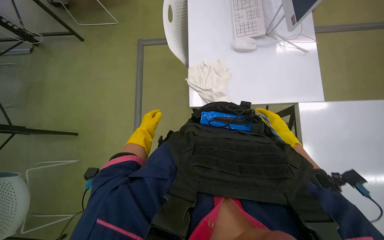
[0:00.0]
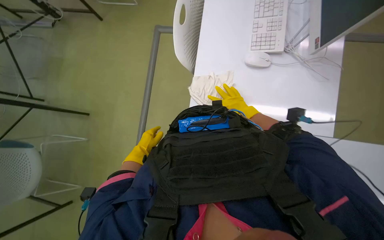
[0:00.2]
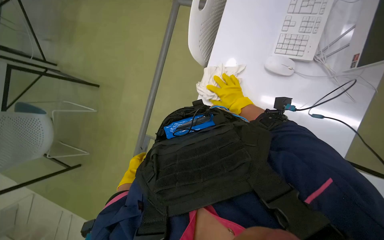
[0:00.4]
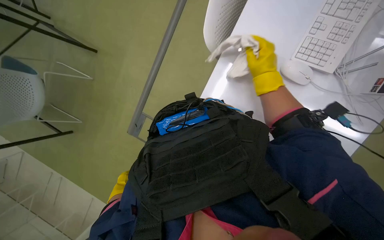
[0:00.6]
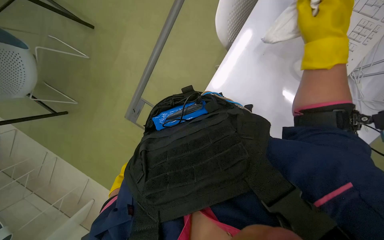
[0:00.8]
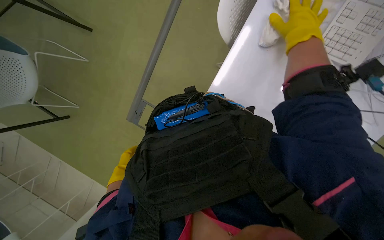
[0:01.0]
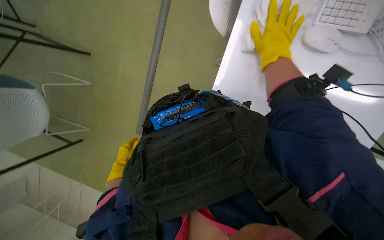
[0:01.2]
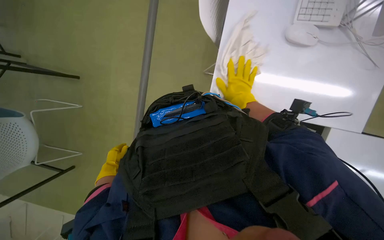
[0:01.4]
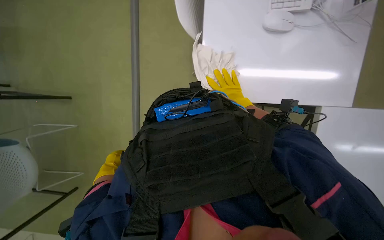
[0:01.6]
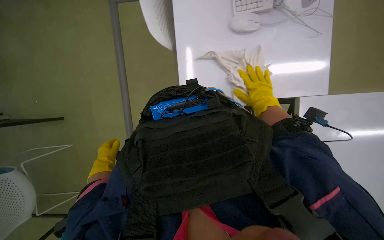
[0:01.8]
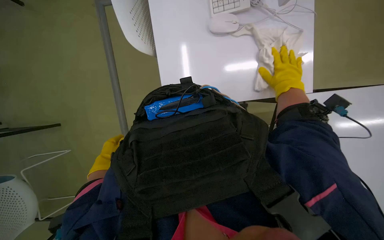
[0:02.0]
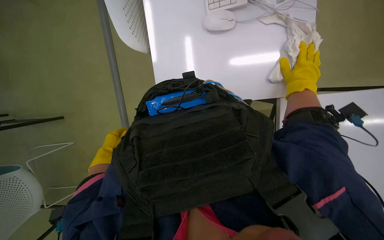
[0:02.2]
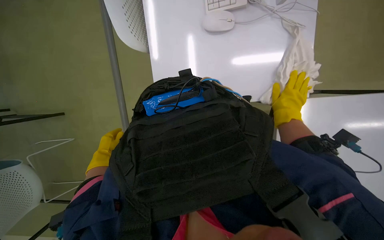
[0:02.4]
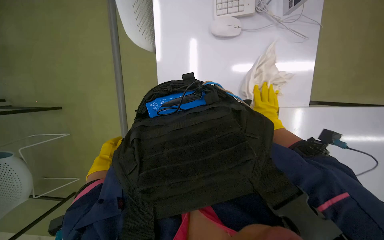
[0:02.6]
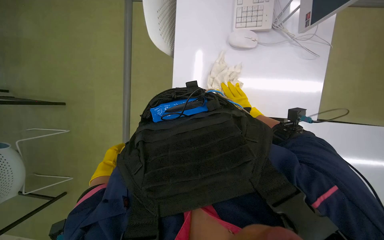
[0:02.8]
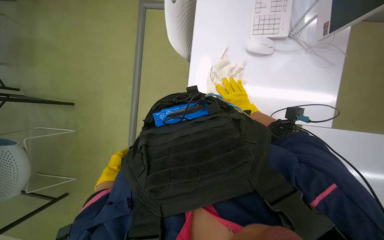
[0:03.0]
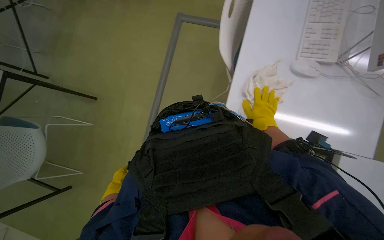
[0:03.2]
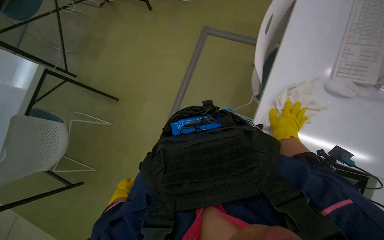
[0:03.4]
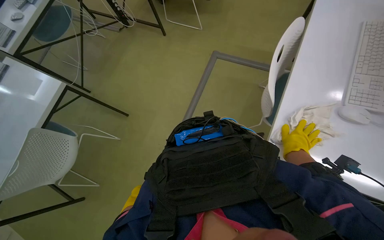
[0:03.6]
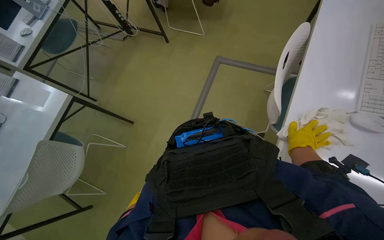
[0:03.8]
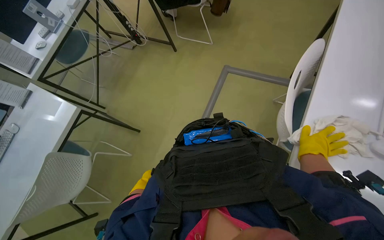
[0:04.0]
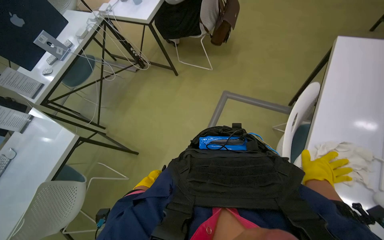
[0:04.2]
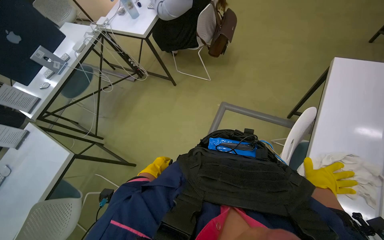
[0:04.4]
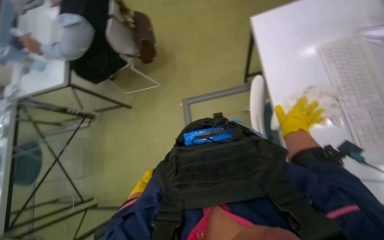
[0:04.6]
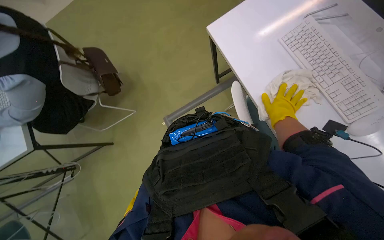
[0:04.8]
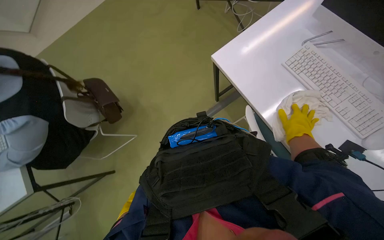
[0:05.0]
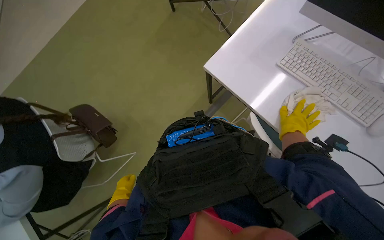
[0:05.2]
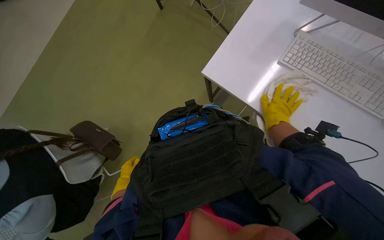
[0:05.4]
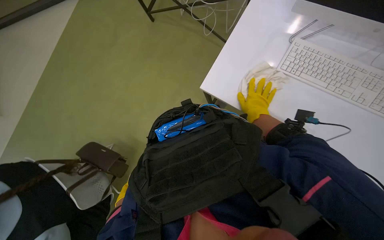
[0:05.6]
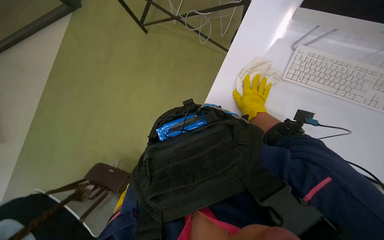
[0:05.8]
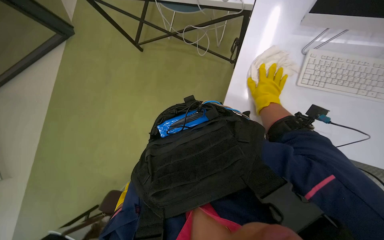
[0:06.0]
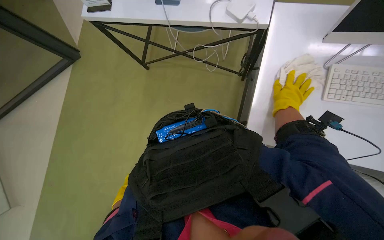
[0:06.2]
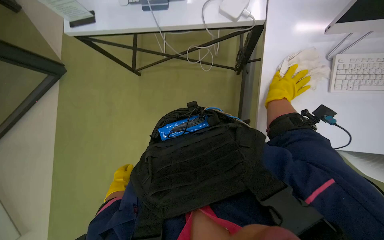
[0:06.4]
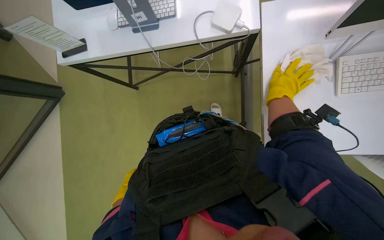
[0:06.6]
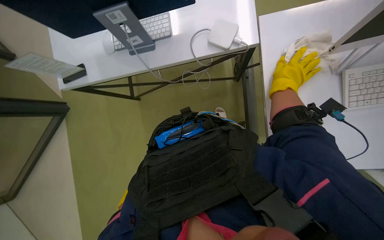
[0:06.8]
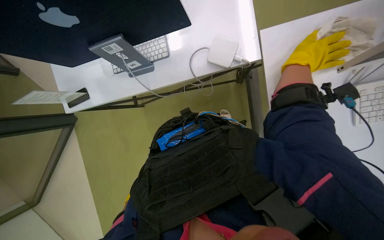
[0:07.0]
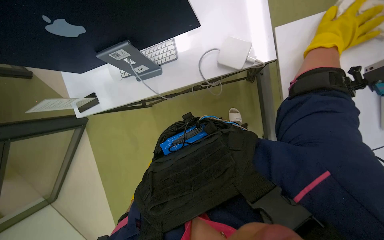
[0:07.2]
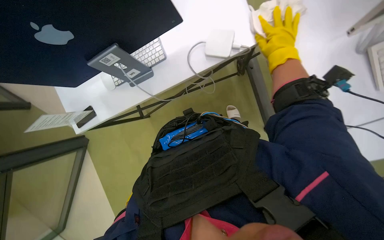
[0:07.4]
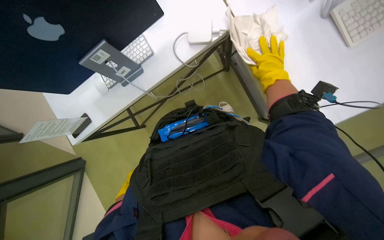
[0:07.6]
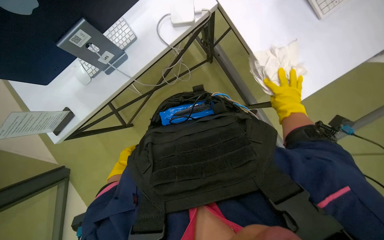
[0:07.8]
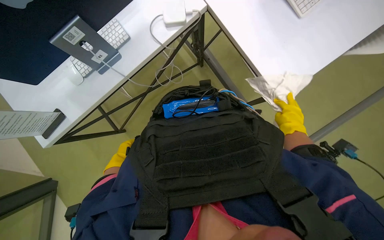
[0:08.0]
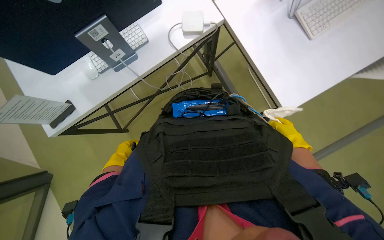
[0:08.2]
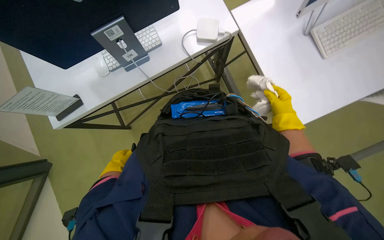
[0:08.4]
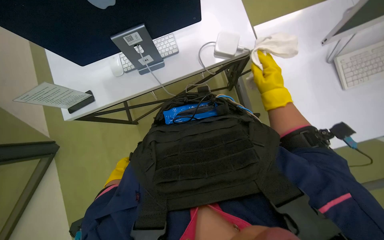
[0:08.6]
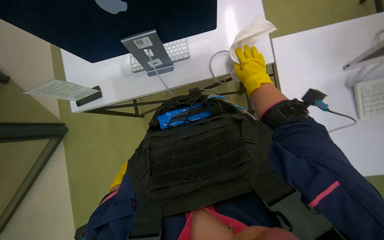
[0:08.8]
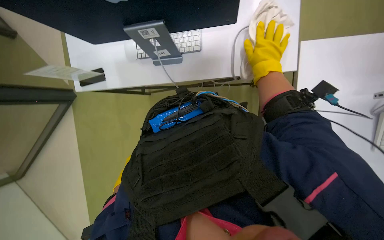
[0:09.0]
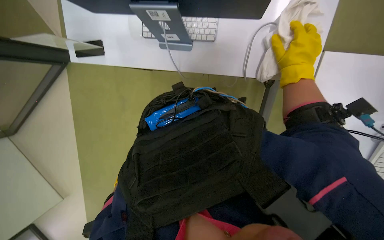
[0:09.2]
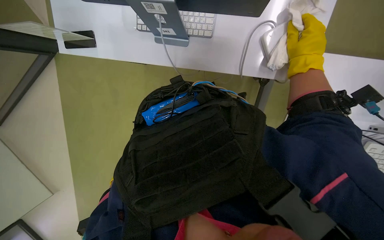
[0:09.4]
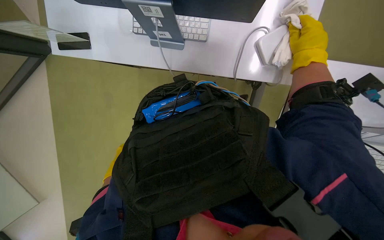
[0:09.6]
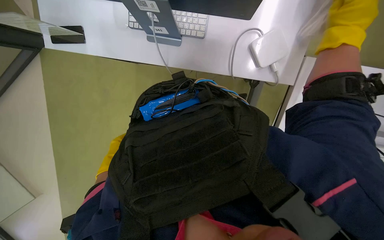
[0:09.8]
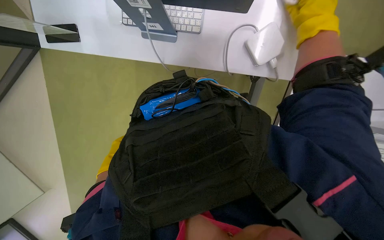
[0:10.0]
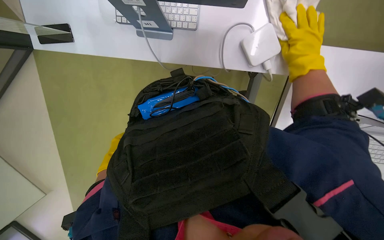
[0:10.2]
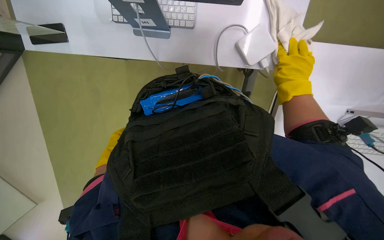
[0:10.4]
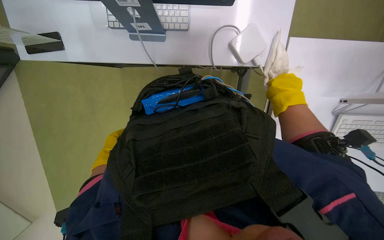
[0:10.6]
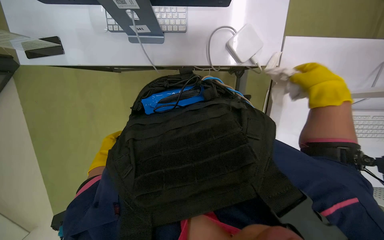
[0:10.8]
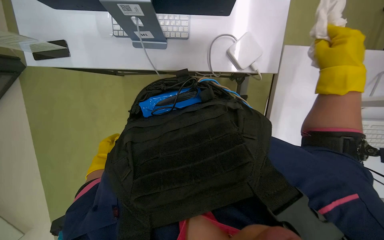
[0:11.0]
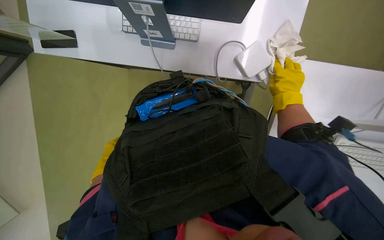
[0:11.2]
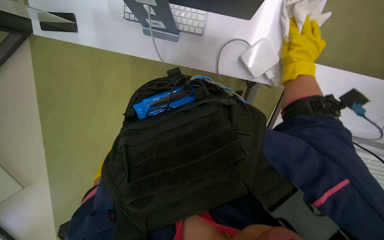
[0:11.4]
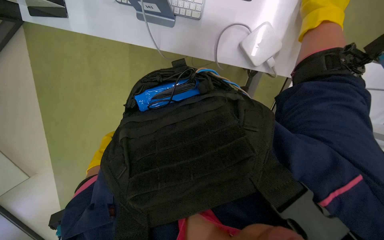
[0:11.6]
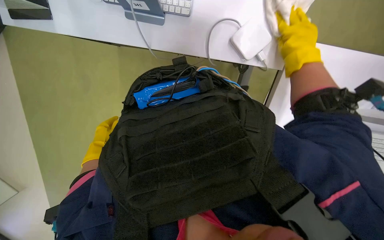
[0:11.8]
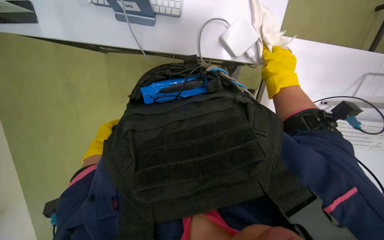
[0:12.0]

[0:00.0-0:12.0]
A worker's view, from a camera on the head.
Job: wiping surfaces.
The whole recording: Wiping office desks. The worker wipes down multiple office desks with a cloth.
0:01.6 to 0:03.0: The right hand reaches some 5 cm nearer to the camera, then returns.
0:03.0 to 0:04.4: The wearer looks some 20 degrees further upward. The right hand travels to the right by approximately 20 cm.
0:04.4 to 0:06.0: The view tips upward by some 15 degrees. Everything in view rotates some 50 degrees counterclockwise.
0:06.0 to 0:07.6: The right hand heads up the picture, covering approximately 10 cm, and goes nearer to the camera and returns, about 10 cm each way.
0:07.6 to 0:09.0: The scene turns roughly 30 degrees clockwise in the picture.
0:09.0 to 0:10.4: The right hand shifts about 10 cm down the picture, and goes nearer to the camera and returns, roughly 15 cm each way.
0:10.4 to 0:12.0: The right hand goes nearer and farther, roughly 20 cm each way, reversing 3 times.

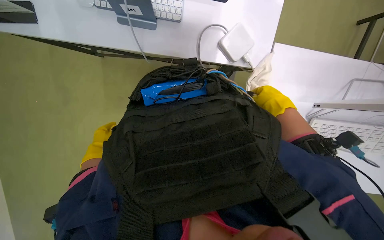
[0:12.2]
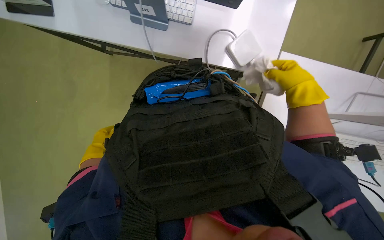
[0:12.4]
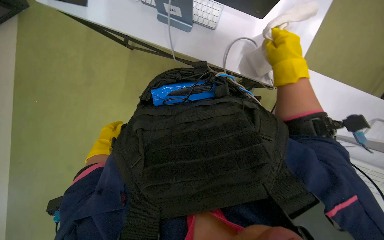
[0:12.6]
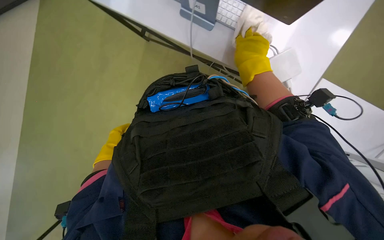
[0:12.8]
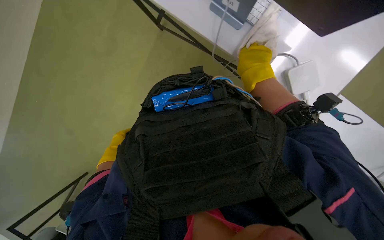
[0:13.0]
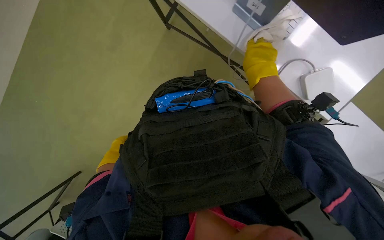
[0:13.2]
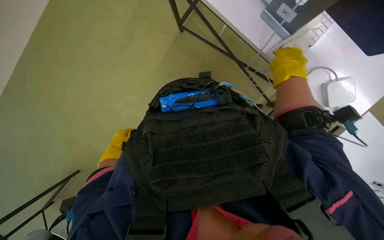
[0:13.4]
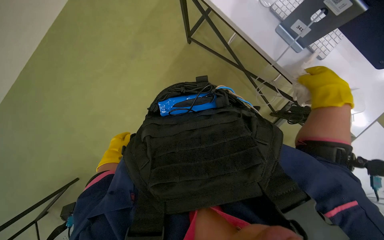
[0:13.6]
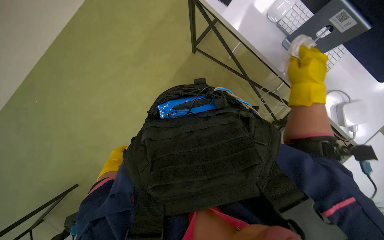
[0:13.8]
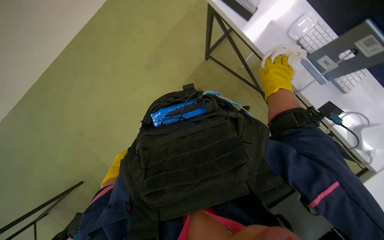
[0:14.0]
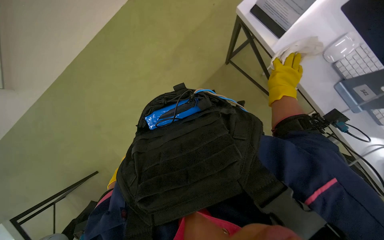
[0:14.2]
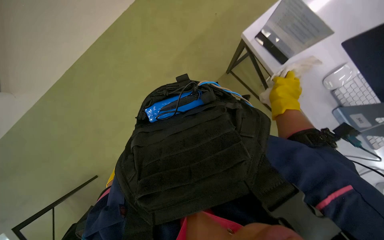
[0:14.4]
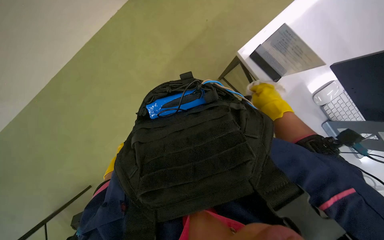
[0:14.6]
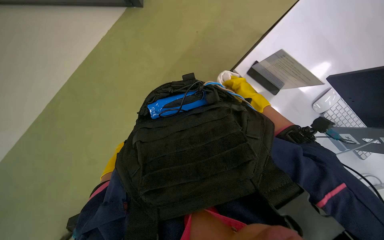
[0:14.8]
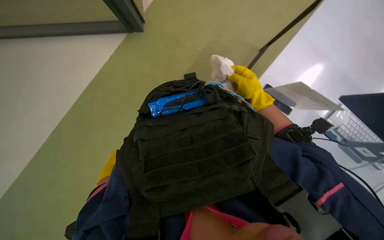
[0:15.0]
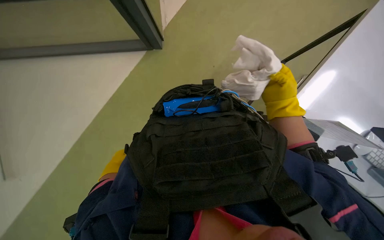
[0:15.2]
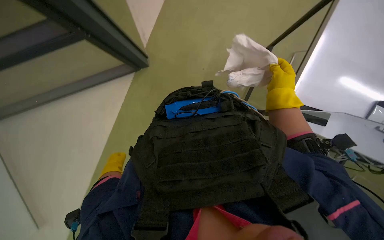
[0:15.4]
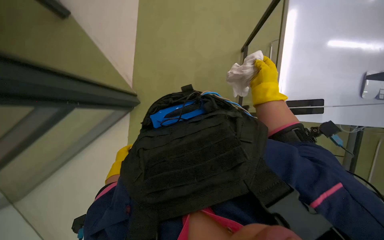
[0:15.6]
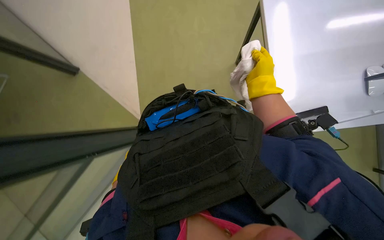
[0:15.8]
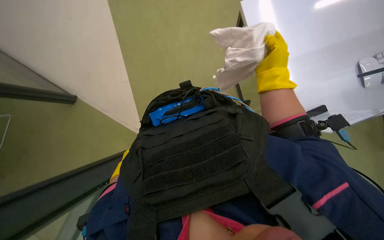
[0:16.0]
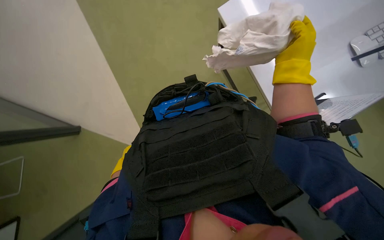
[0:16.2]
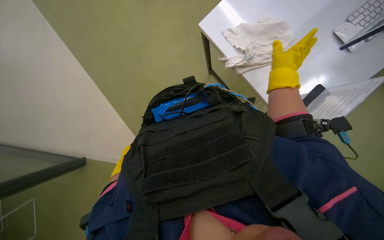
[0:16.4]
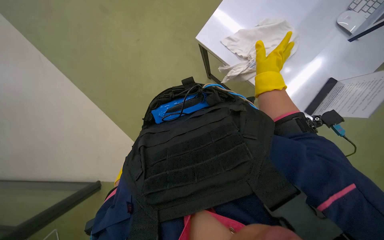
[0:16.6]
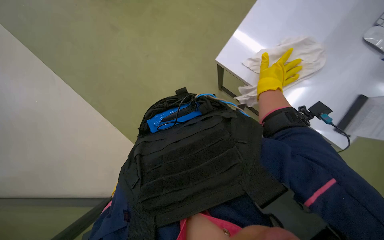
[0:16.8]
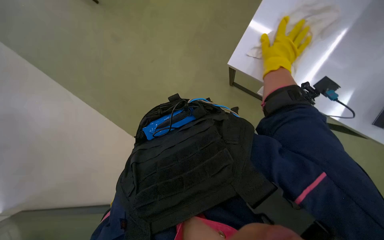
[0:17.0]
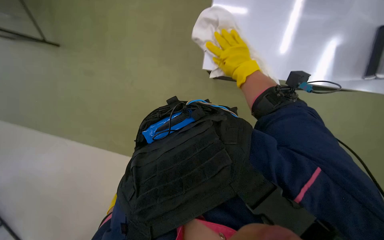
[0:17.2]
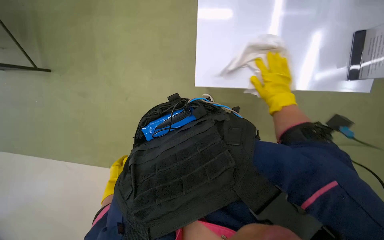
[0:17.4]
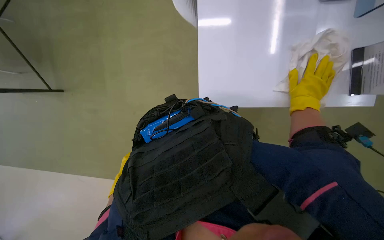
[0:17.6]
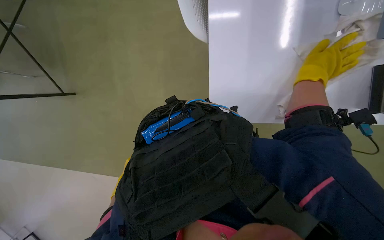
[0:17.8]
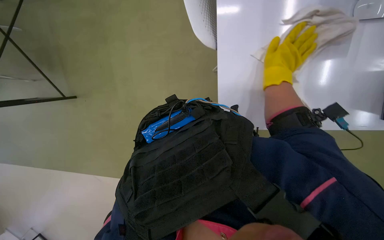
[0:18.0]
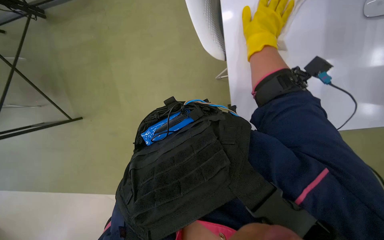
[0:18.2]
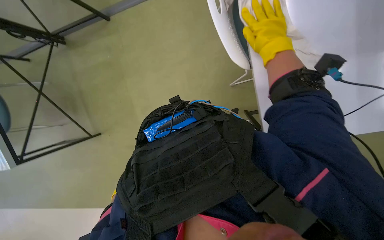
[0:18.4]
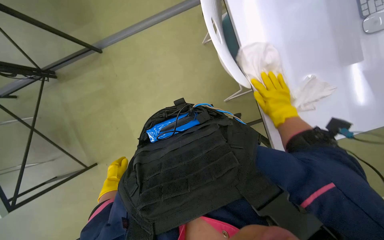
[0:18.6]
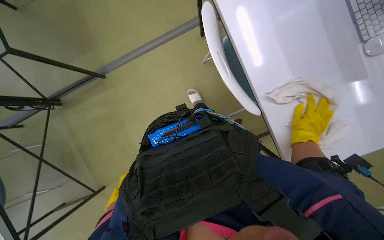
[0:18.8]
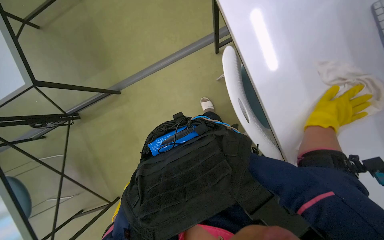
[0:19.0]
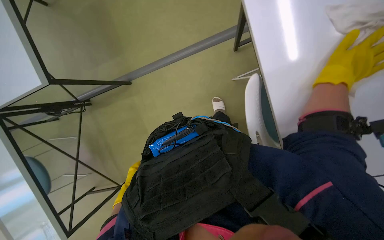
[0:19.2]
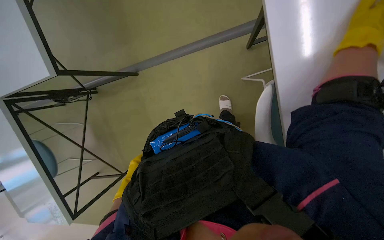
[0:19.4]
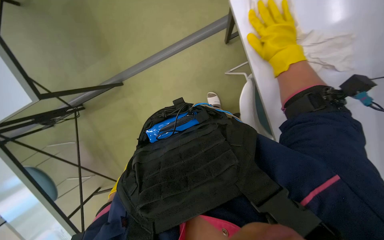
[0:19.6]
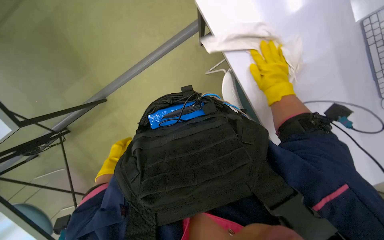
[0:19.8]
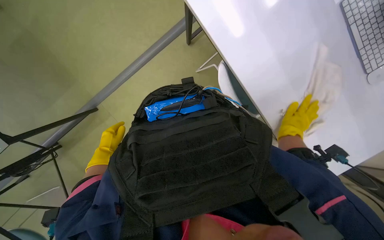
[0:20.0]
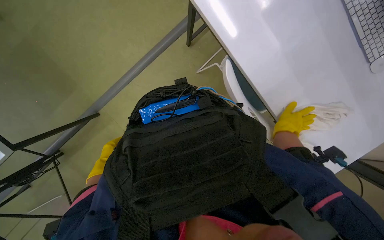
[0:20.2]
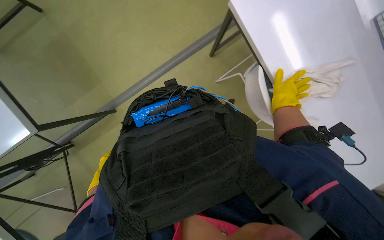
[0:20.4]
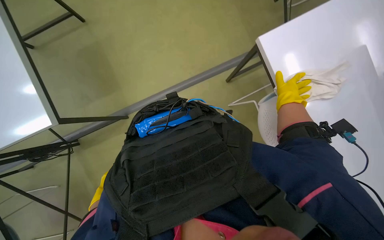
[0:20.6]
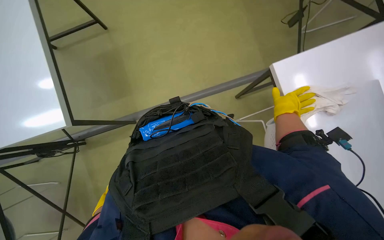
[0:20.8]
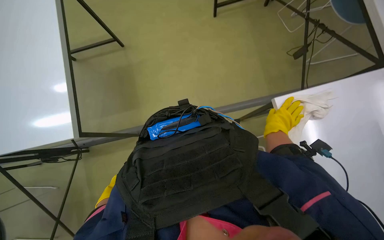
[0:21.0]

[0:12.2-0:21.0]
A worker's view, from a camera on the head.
Job: wiping surfaces.
The whole recording: Wiping office desks. The worker wipes down multiple office desks with a cloth.
0:12.2 to 0:13.6: The right hand goes roughly 10 cm nearer to the camera.
0:13.6 to 0:15.2: The right hand goes some 15 cm farther from the camera.
0:16.6 to 0:18.0: The right hand travels to the right and back again, about 20 cm each way.
0:18.0 to 0:19.6: The right hand moves up and down the picture over about 25 cm, changing direction 2 times.
0:19.6 to 0:21.0: The right hand shifts about 30 cm down the picture and to the right.
